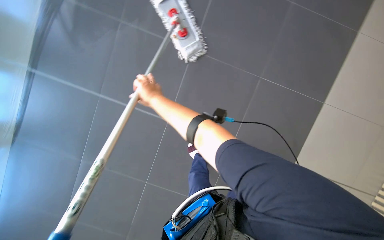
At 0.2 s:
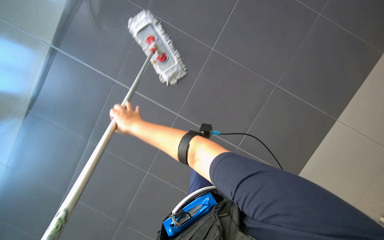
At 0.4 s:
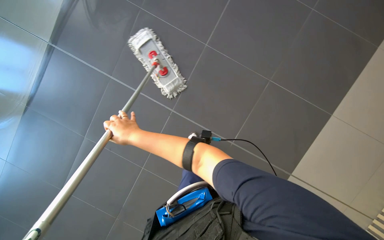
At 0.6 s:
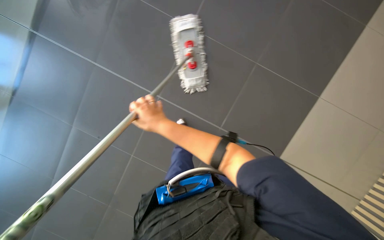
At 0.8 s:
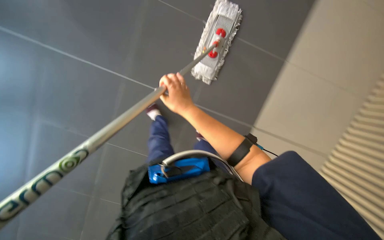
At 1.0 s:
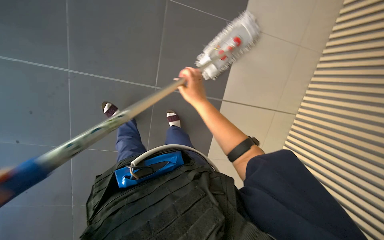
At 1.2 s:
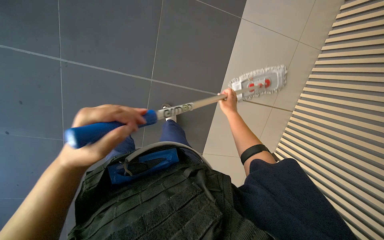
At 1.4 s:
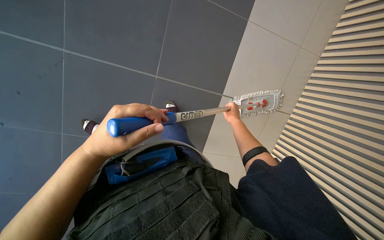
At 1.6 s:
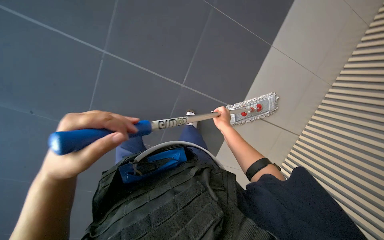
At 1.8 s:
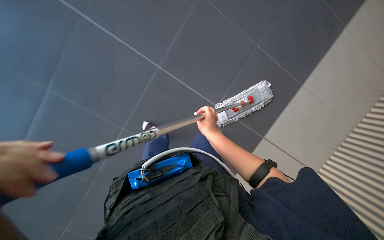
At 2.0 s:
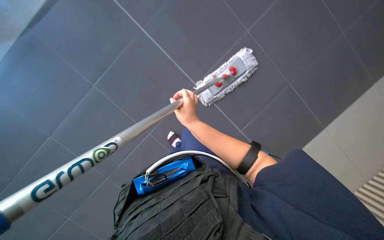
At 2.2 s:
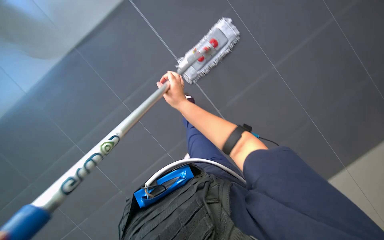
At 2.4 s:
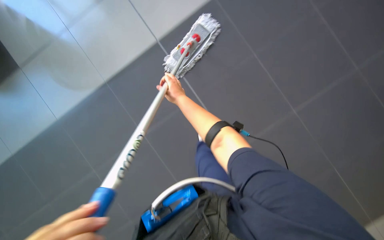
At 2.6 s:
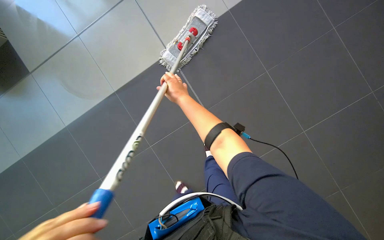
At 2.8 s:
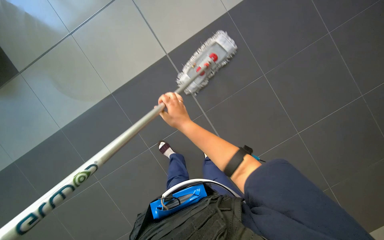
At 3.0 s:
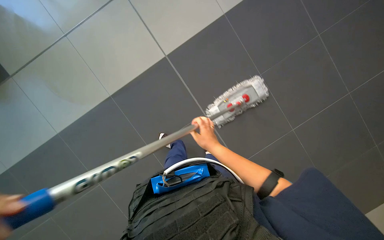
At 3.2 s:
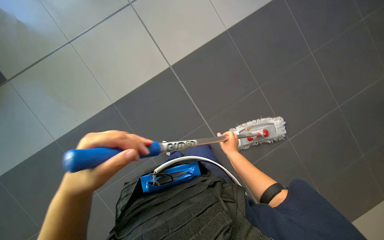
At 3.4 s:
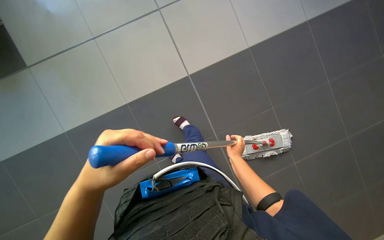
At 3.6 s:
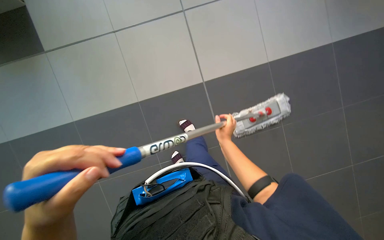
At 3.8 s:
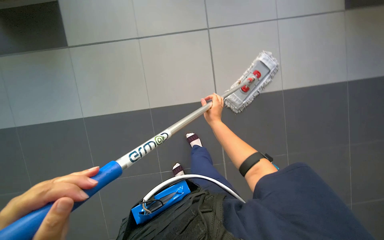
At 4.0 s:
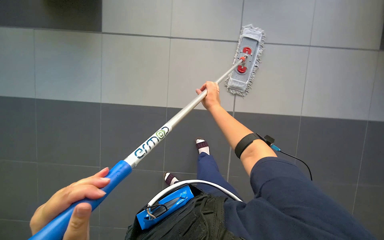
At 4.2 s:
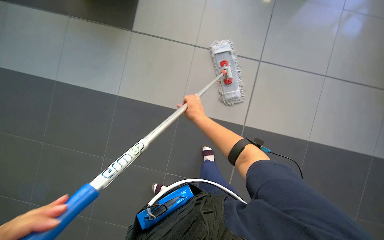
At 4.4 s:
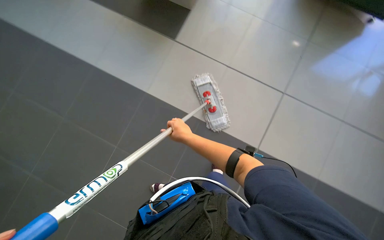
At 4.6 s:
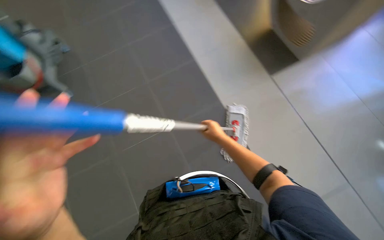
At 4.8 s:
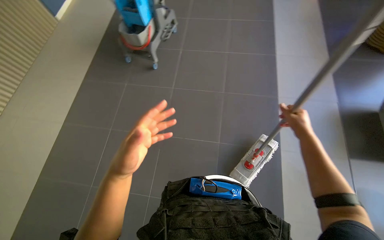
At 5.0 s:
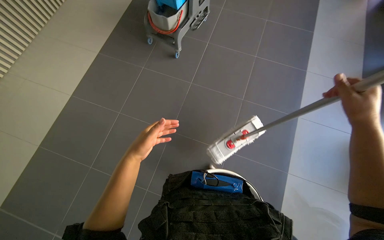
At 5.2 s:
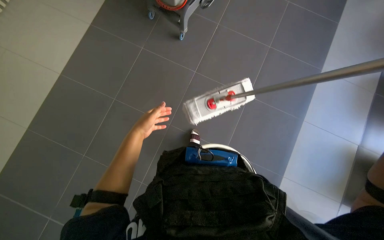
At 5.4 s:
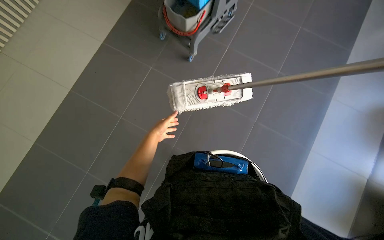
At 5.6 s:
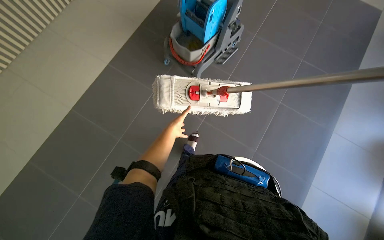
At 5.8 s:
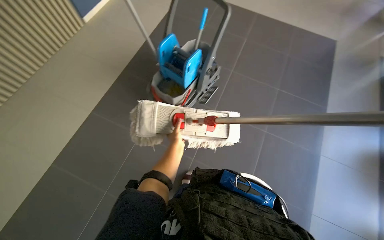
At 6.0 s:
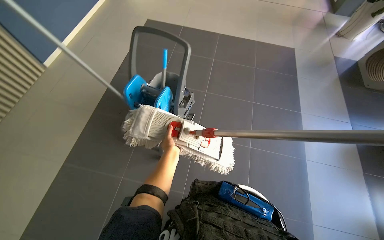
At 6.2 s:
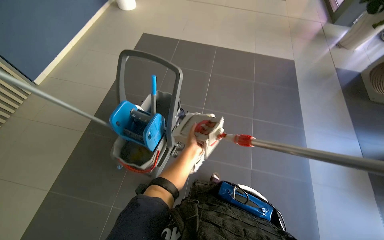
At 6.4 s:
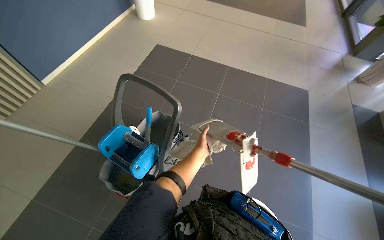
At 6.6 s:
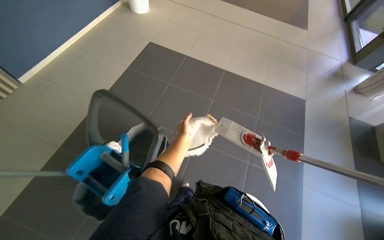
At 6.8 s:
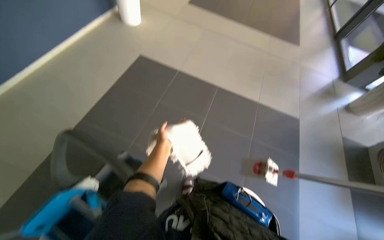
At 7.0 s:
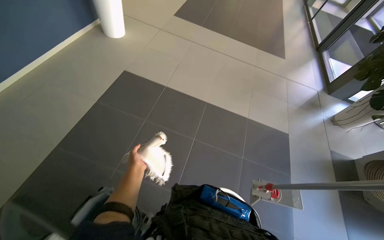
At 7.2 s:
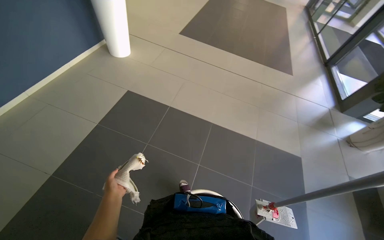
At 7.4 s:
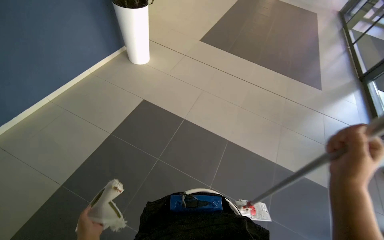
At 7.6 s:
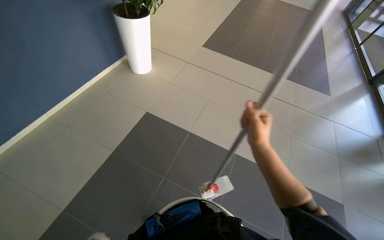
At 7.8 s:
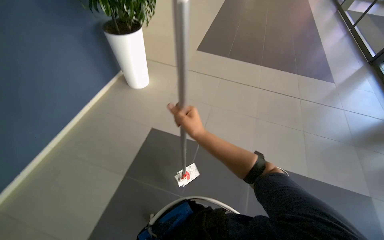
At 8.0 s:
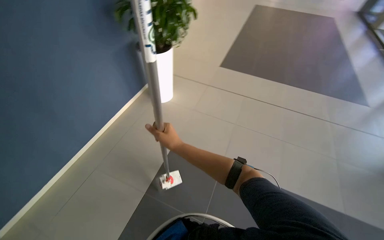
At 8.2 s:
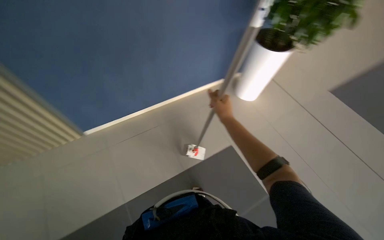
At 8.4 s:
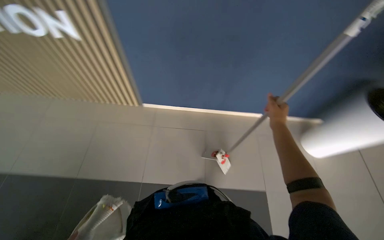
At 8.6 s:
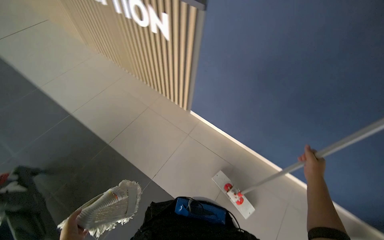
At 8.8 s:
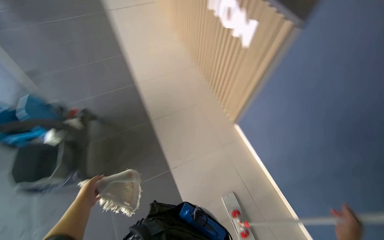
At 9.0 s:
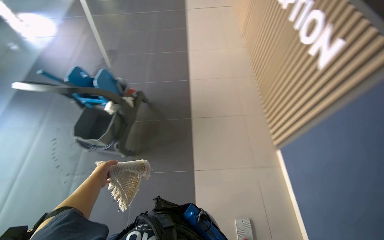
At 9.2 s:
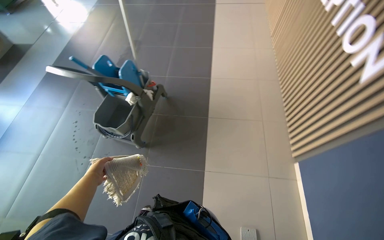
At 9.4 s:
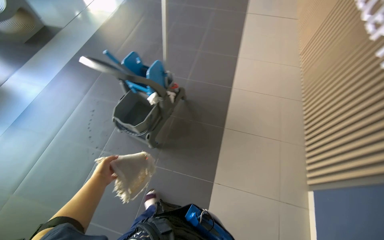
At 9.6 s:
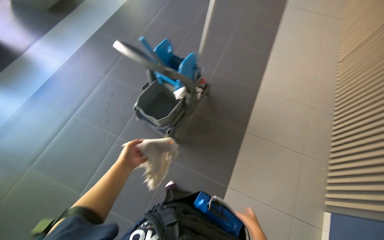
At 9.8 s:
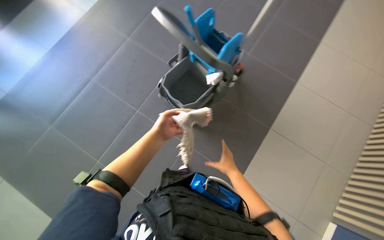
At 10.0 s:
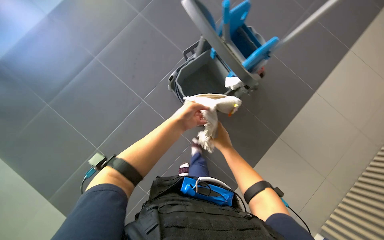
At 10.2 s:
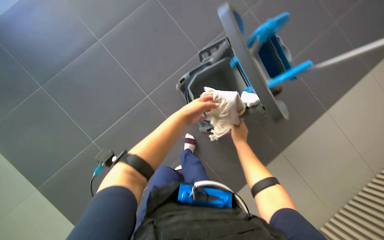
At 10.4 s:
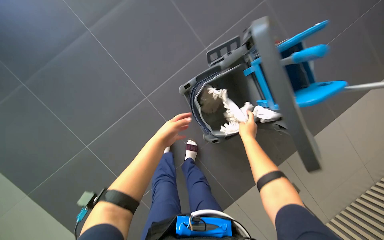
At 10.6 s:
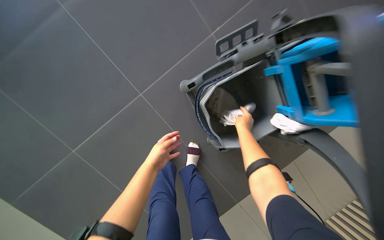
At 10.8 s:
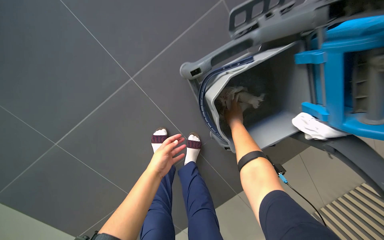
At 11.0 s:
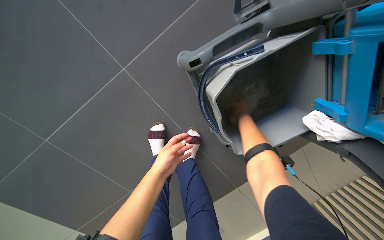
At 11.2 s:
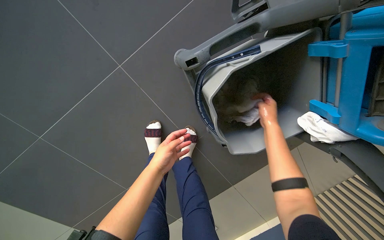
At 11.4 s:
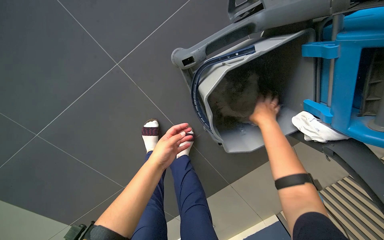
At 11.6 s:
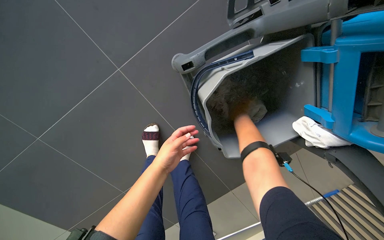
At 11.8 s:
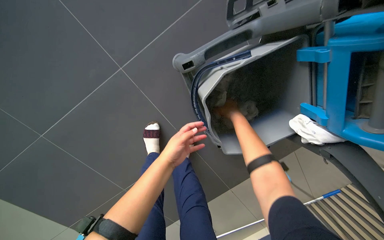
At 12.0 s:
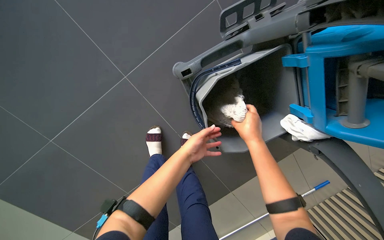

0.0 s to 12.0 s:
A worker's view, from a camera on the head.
Job: mopping floor.
The whole recording: Mopping tiled floor. The worker prepares the mop, mops the tiled floor, and then cleans and reassembles the mop.
0.0 to 1.6 s: The view pans to the right by some 20 degrees. The right hand heads to the right and farther from the camera, covering some 35 cm.
1.6 to 3.0 s: The view tilts roughly 15 degrees downward.
3.0 to 4.4 s: The right hand travels to the left by approximately 10 cm, and moves about 20 cm up the picture and comes back.
7.6 to 9.0 s: The wearer looks roughly 45 degrees further to the left.
9.0 to 10.4 s: The camera is carried about 60 cm. The wearer's head swings about 50 degrees to the left. The wearer looks approximately 20 degrees further downward.
10.4 to 12.0 s: The left hand heads to the right, covering about 10 cm.

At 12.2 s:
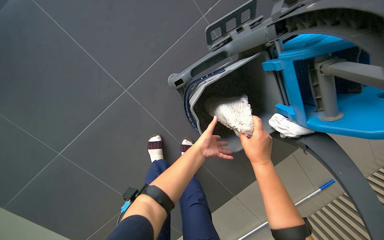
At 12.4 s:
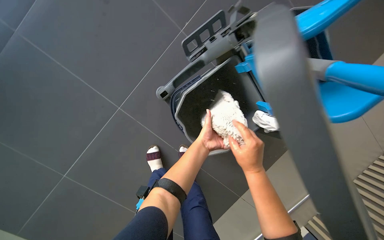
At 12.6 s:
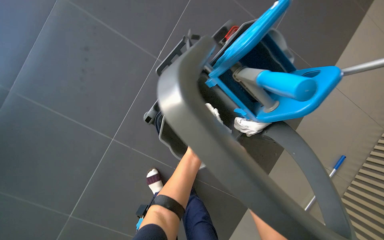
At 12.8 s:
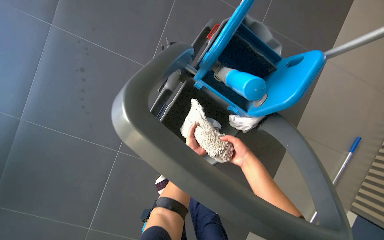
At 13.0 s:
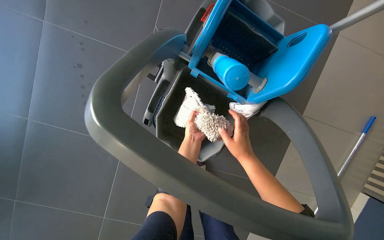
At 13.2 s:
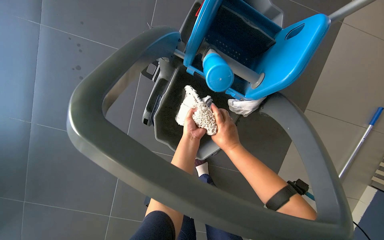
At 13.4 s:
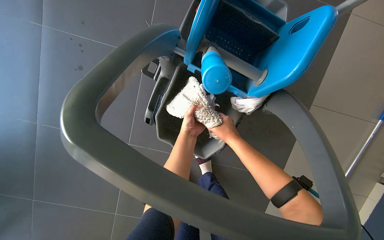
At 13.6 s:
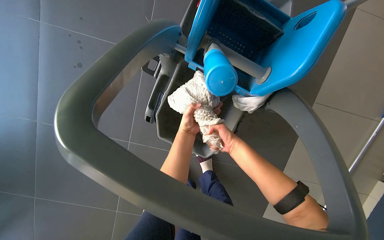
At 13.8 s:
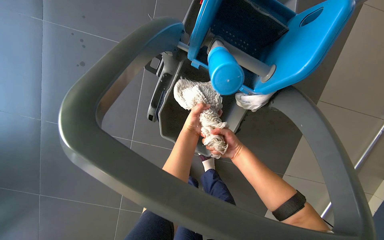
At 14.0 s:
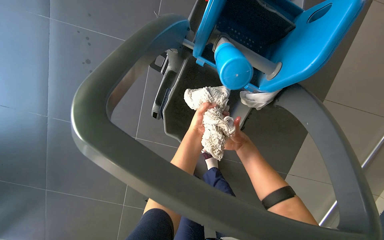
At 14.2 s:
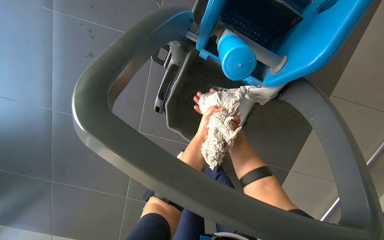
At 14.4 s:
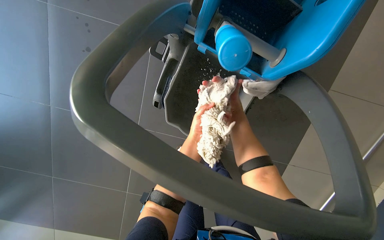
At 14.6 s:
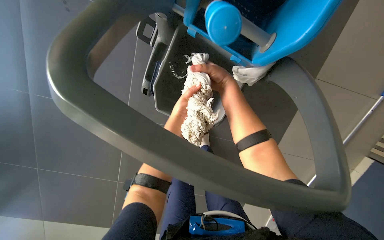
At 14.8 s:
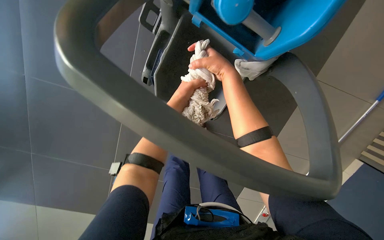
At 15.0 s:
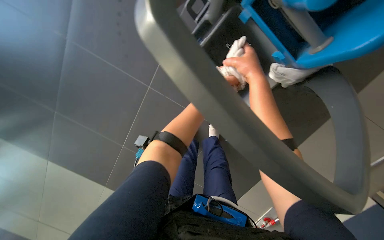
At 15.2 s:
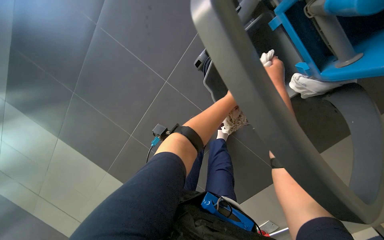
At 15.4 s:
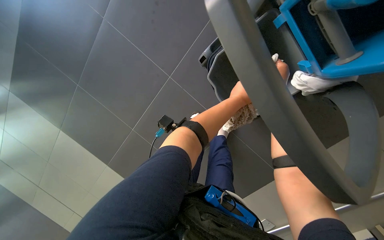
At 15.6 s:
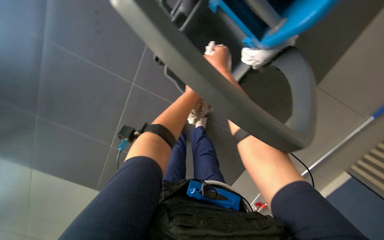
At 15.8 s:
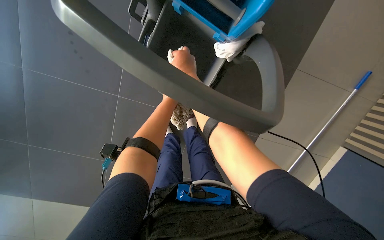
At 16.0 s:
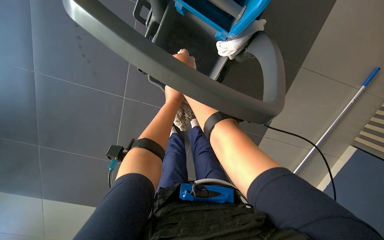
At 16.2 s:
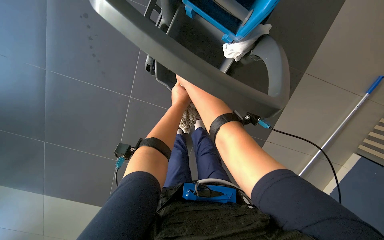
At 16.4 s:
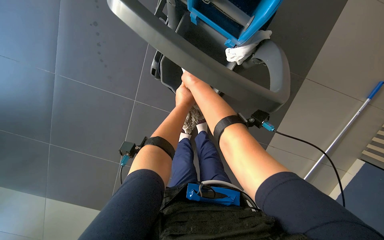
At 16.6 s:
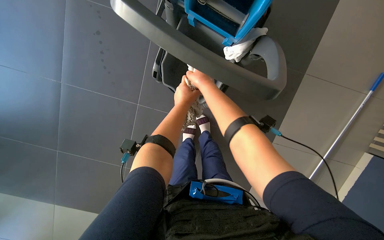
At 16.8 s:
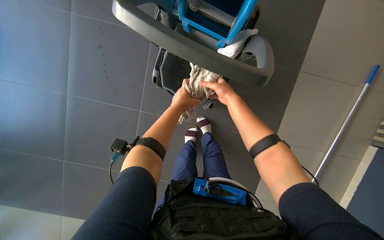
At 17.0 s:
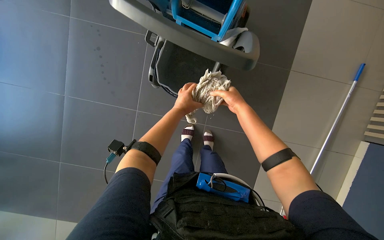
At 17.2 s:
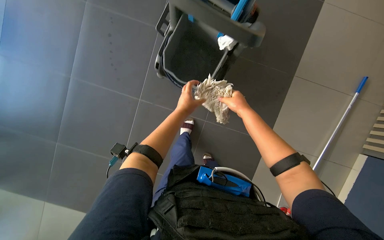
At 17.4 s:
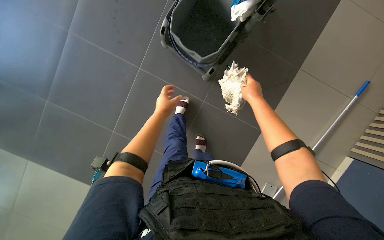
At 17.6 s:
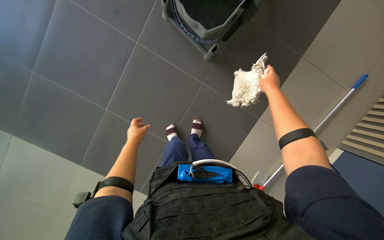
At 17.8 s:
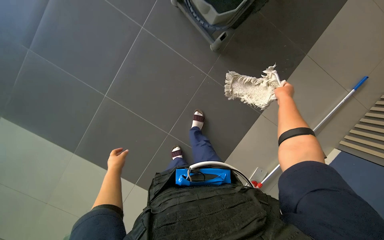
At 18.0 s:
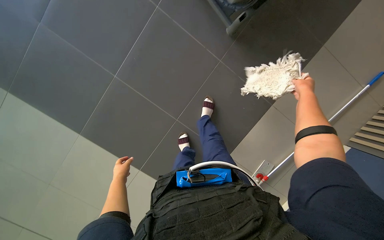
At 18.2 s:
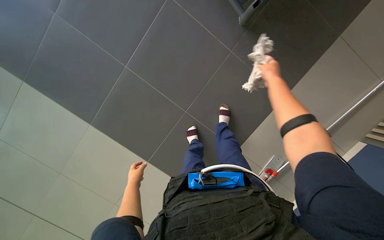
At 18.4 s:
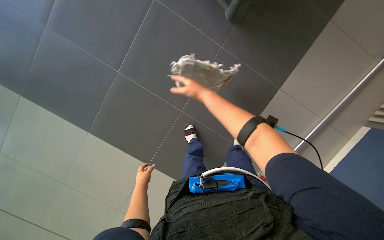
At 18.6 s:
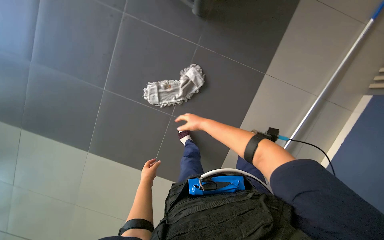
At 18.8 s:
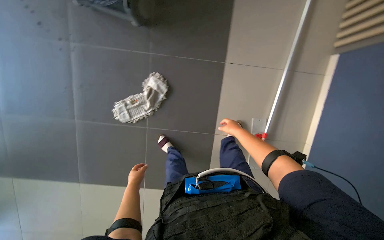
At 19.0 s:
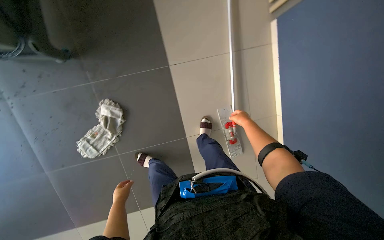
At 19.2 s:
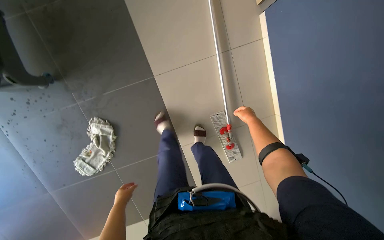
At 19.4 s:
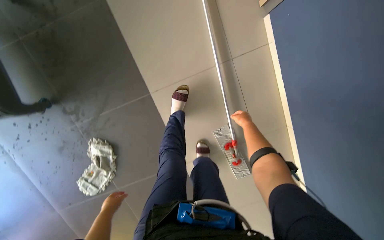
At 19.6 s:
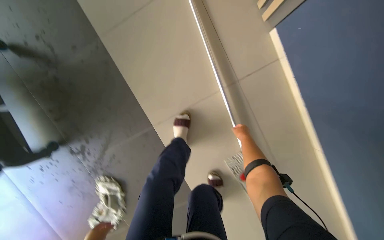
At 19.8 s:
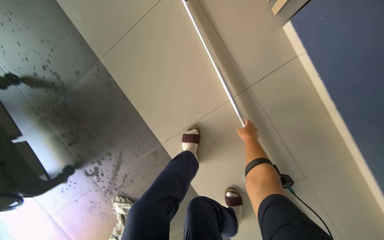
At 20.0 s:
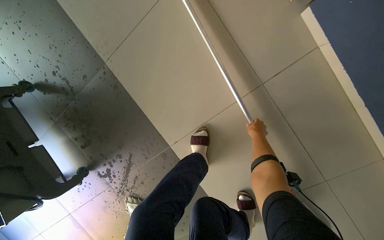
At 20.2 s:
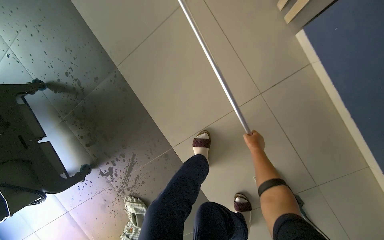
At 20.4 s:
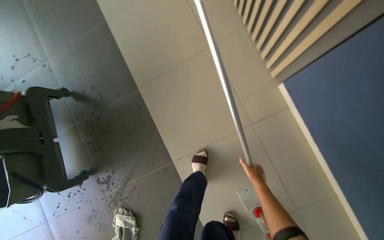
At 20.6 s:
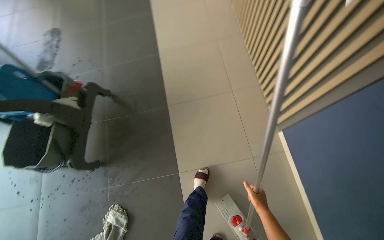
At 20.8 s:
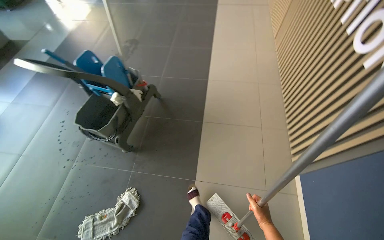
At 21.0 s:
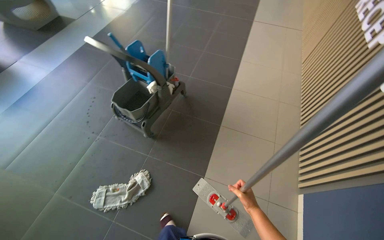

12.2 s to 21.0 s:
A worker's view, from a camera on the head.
Job: mopping floor.
The whole recording: Mopping tiled floor. The worker prepares the mop, mops the tiled floor, and then cleans and reassembles the mop.
12.2 to 13.6 s: The scene rotates counterclockwise by approximately 35 degrees.
13.6 to 15.2 s: The view tilts roughly 15 degrees downward. The right hand moves nearer and farther over about 25 cm, changing direction 2 times. The left hand heads nearer to the camera, covering roughly 15 cm.
16.6 to 18.0 s: The left hand is displaced to the right by roughly 40 cm.
18.0 to 19.6 s: The camera is carried about 70 cm. The scene turns roughly 30 degrees counterclockwise in the picture.
19.6 to 21.0 s: The camera is carried some 80 cm. The head turns to the left by approximately 55 degrees. The camera pitches upward, by roughly 35 degrees.
